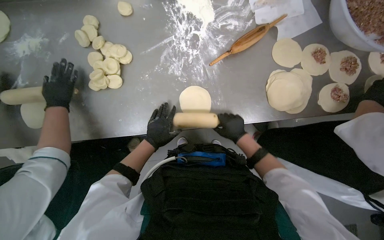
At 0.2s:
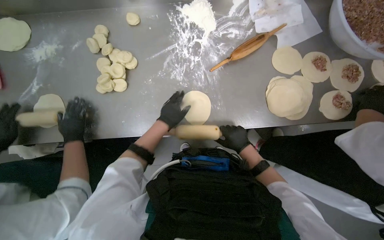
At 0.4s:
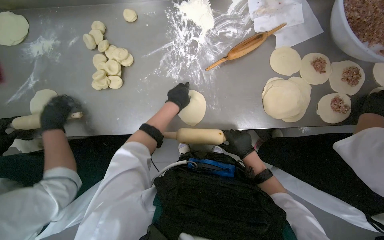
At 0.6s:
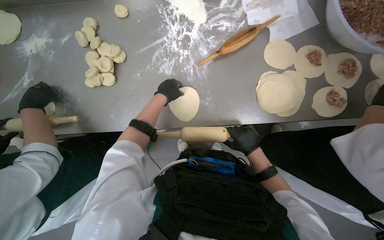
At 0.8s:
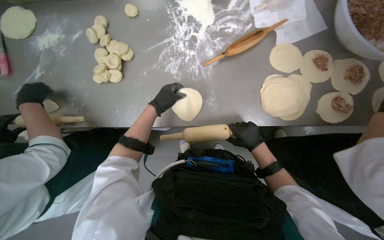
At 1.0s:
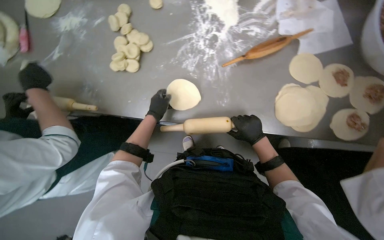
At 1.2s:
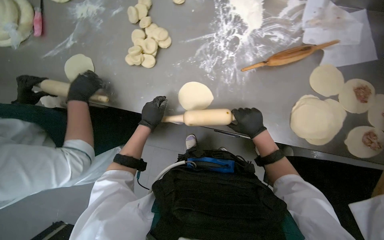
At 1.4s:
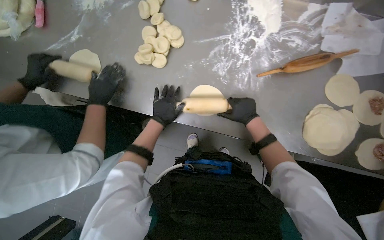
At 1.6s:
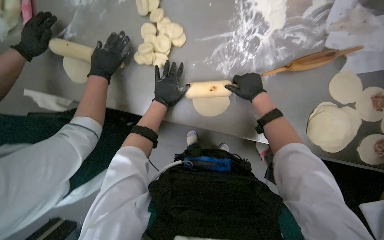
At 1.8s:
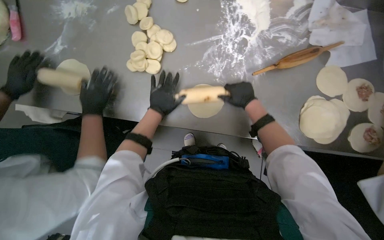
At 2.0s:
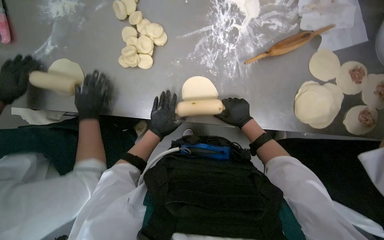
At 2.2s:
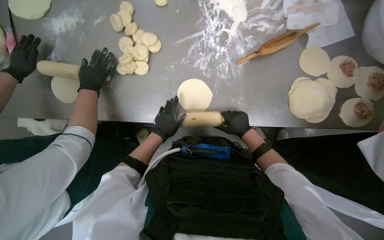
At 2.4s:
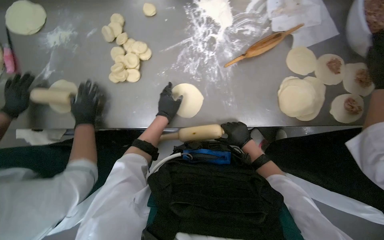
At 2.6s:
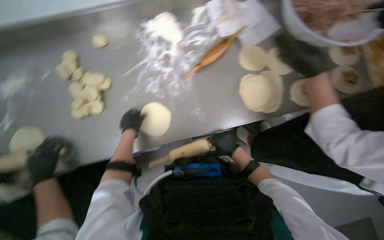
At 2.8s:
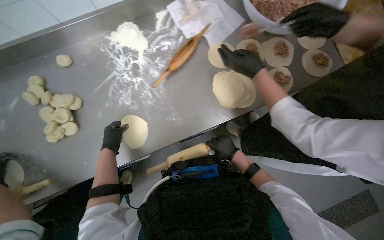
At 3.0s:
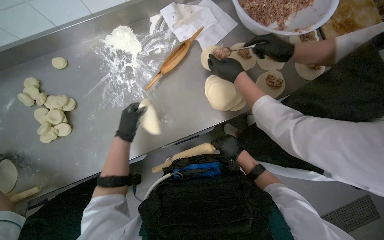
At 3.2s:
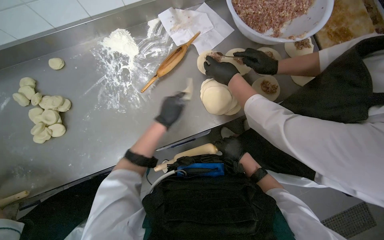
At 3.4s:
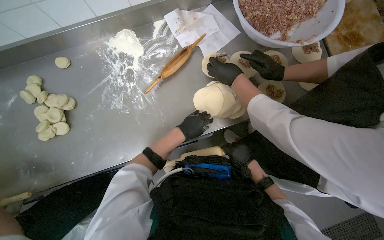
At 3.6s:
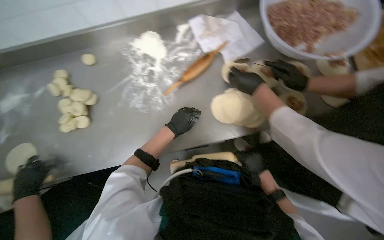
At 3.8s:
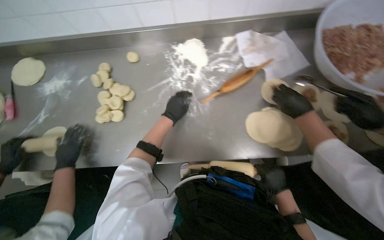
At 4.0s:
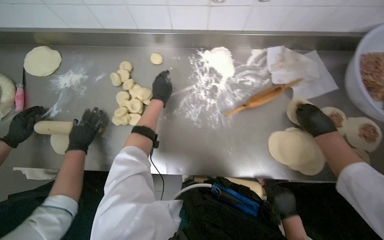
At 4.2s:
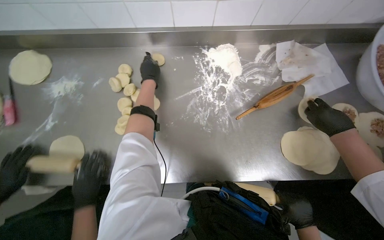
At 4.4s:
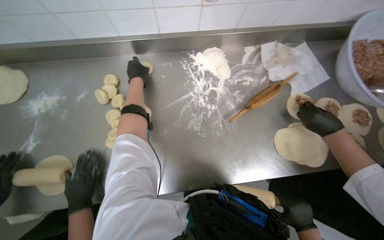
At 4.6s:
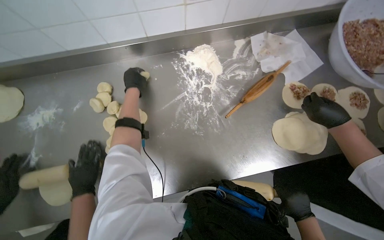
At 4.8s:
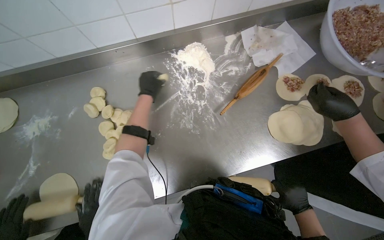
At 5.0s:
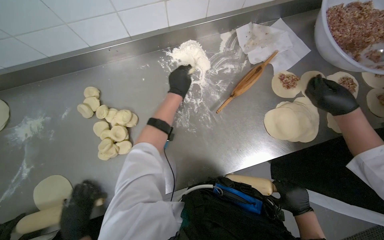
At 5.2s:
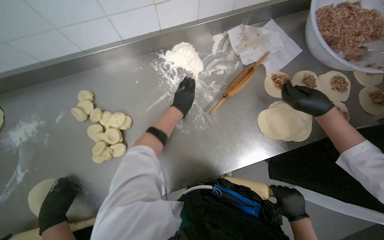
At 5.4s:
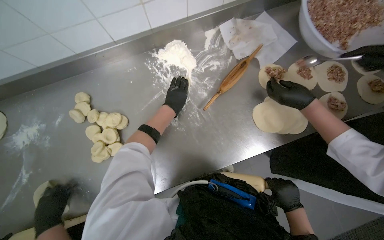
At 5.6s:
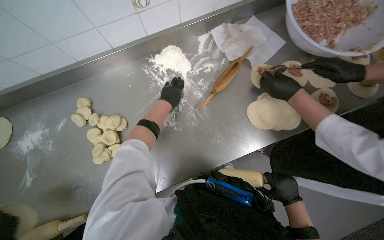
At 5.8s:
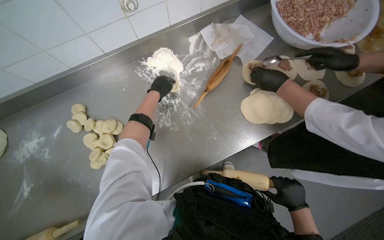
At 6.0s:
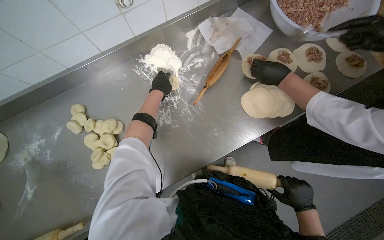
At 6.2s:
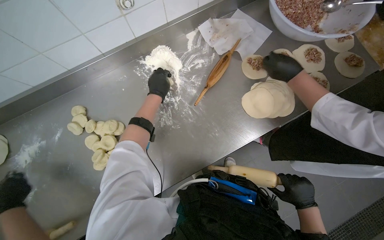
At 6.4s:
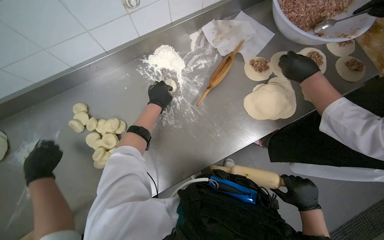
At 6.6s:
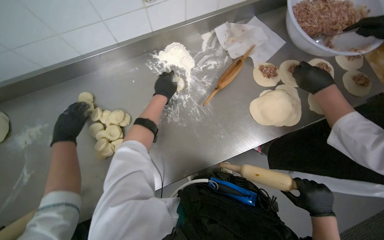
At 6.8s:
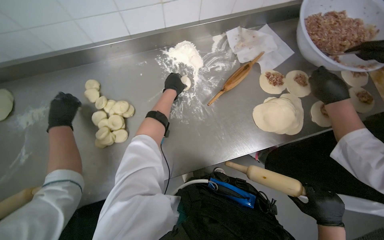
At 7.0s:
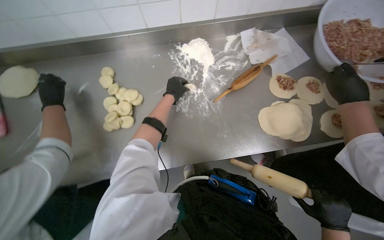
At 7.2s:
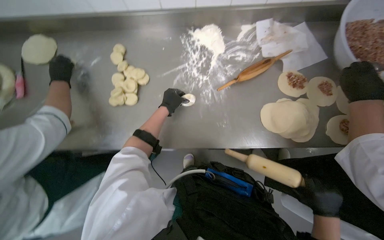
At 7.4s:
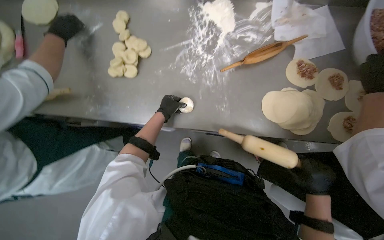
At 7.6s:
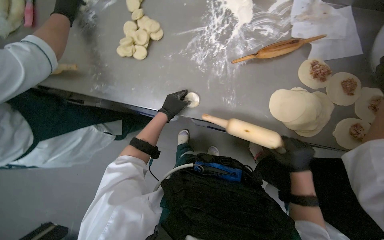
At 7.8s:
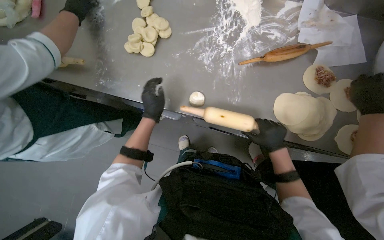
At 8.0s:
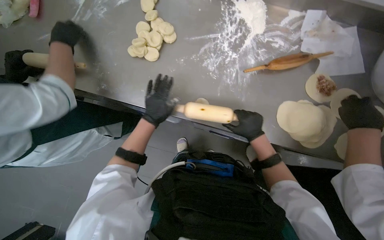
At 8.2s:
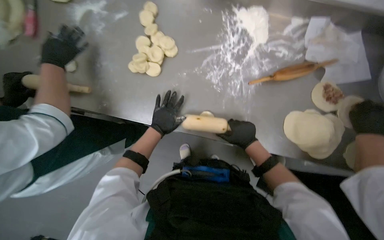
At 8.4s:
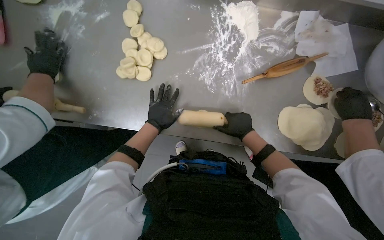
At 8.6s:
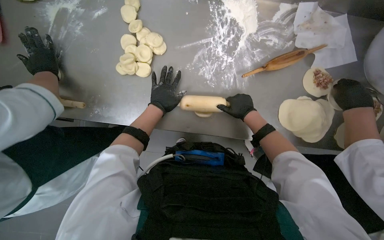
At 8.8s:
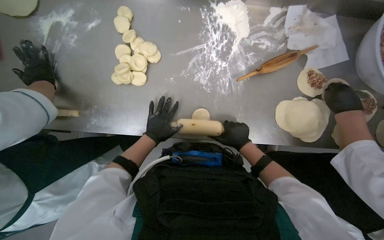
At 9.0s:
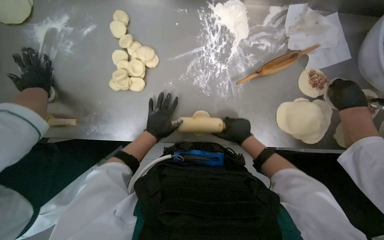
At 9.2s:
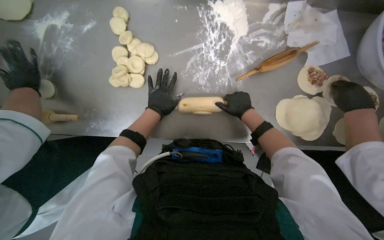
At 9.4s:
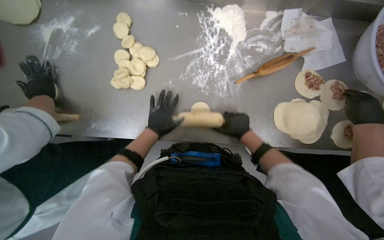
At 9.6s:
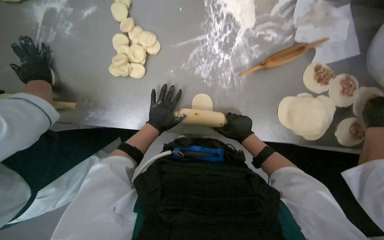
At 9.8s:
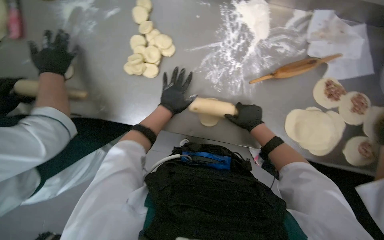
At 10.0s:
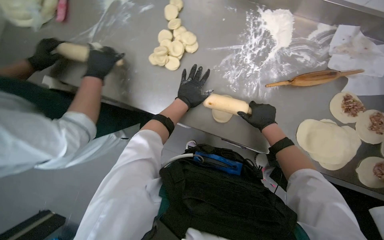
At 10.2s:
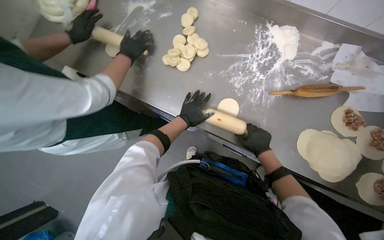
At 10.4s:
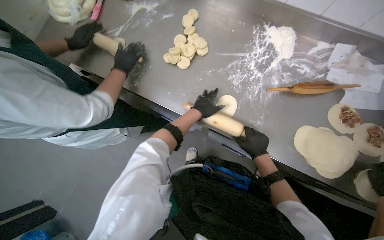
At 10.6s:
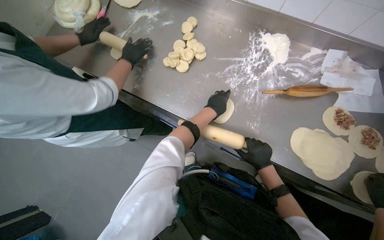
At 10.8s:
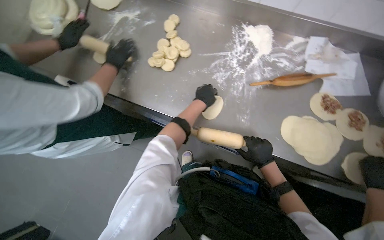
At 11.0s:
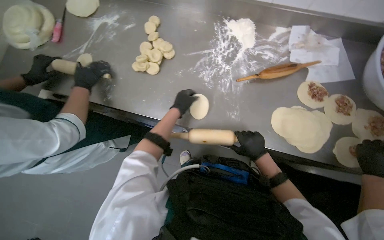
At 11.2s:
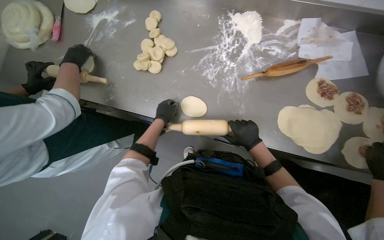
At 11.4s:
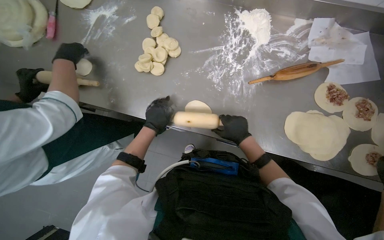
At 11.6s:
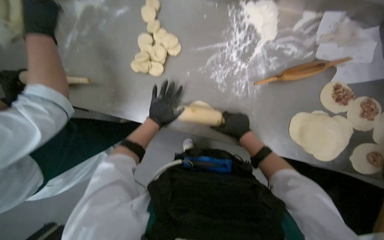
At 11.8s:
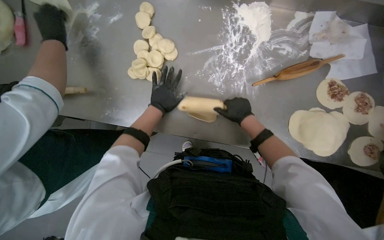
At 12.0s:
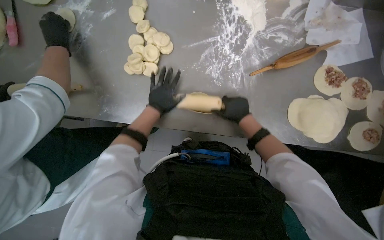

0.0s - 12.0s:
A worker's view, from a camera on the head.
Job: preparing food.
The whole recording: Rolling dough circles. The worker uses a rolling pin to flatten small dough circles on the metal table.
0.0s - 1.6s: The right hand travels up the picture by approximately 20 cm, while the left hand goes up and down the picture, about 15 cm each way, reversing 2 times.
1.6s - 3.0s: The scene rotates counterclockwise by approximately 35 degrees. The right hand goes approximately 30 cm down the picture.
3.0s - 4.4s: The right hand heads nearer to the camera, covering roughly 10 cm. The left hand goes approximately 30 cm up the picture.
4.4s - 6.0s: The left hand is displaced to the right by roughly 25 cm.
6.0s - 7.6s: The scene rotates clockwise by about 40 degrees.
7.6s - 9.0s: The right hand moves to the left and up the picture, approximately 25 cm.
9.0s - 10.4s: The right hand goes up the picture and returns, roughly 10 cm each way. The left hand travels to the right by approximately 10 cm.
10.4s - 12.0s: The right hand travels up the picture by approximately 10 cm. Meanwhile the left hand heads to the left, covering about 10 cm.

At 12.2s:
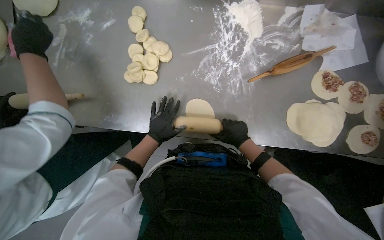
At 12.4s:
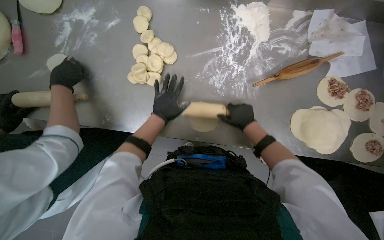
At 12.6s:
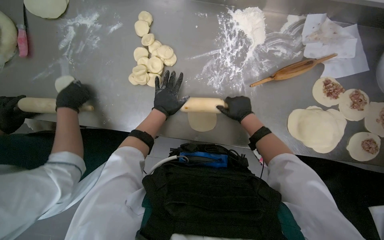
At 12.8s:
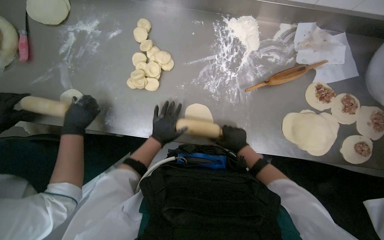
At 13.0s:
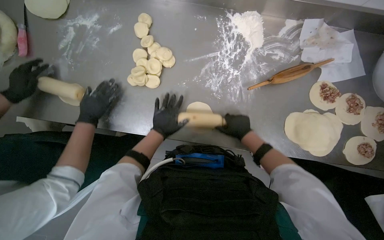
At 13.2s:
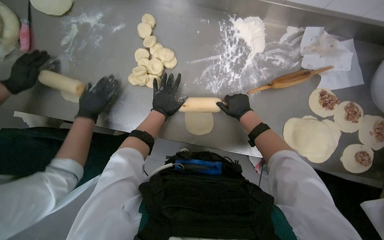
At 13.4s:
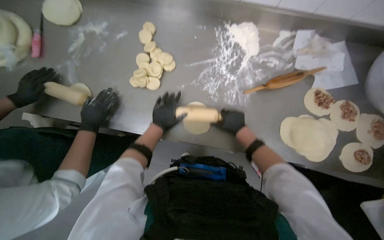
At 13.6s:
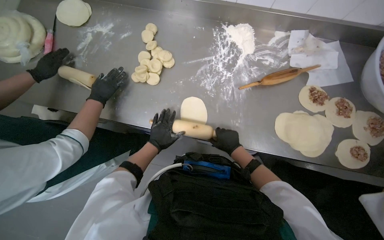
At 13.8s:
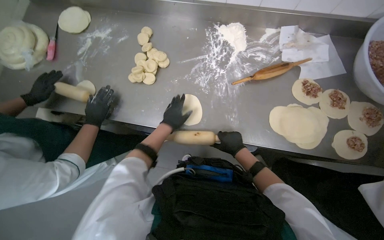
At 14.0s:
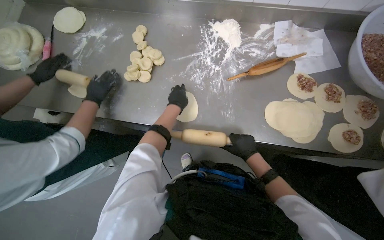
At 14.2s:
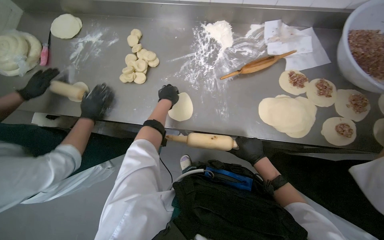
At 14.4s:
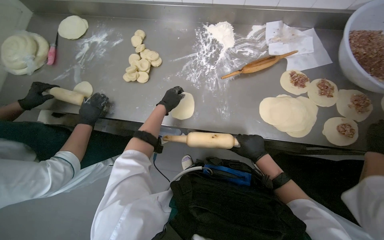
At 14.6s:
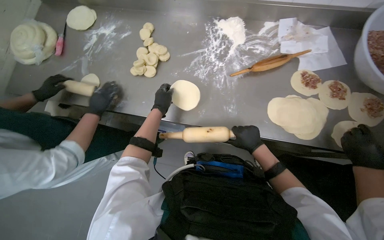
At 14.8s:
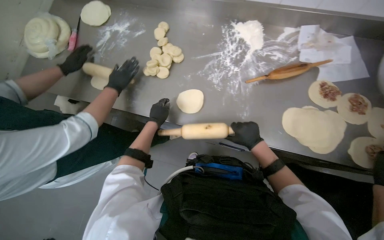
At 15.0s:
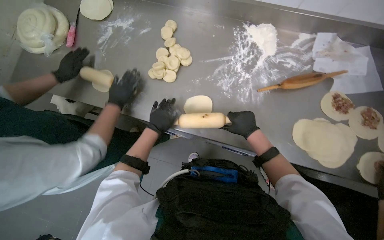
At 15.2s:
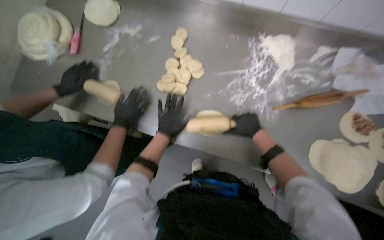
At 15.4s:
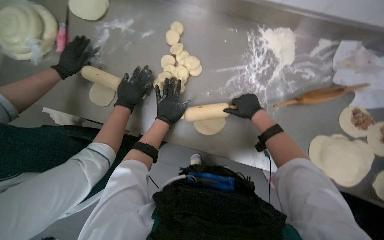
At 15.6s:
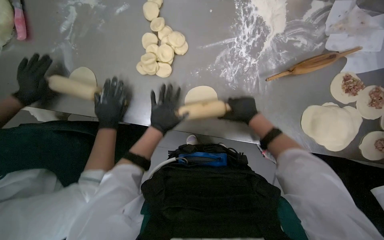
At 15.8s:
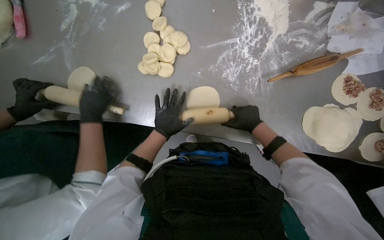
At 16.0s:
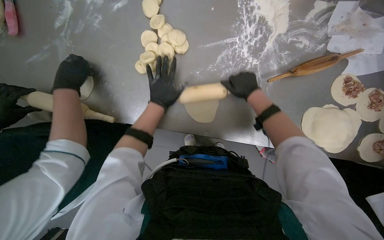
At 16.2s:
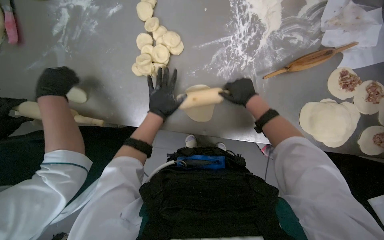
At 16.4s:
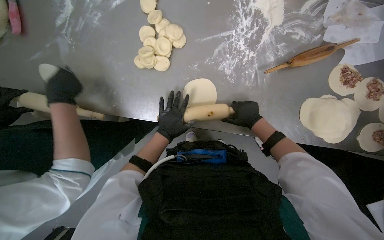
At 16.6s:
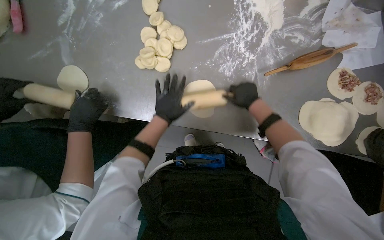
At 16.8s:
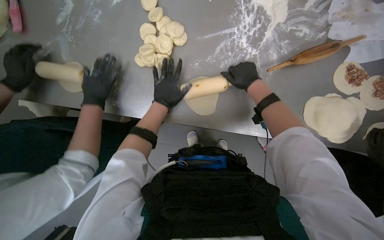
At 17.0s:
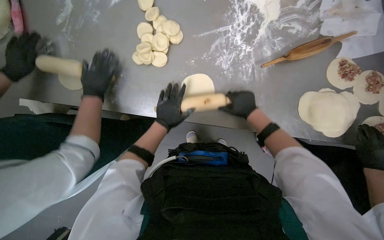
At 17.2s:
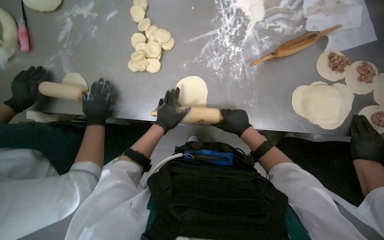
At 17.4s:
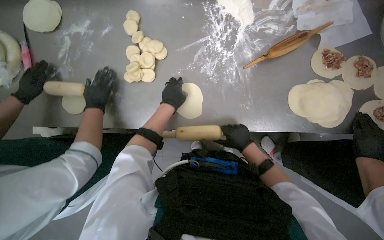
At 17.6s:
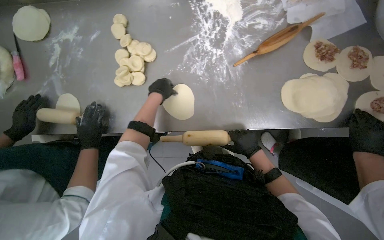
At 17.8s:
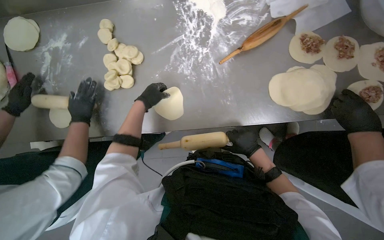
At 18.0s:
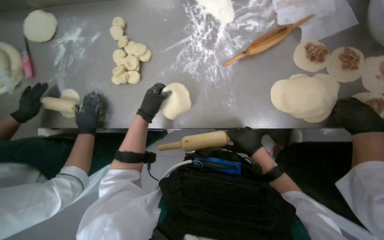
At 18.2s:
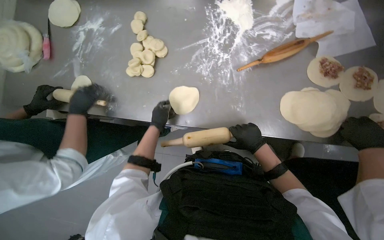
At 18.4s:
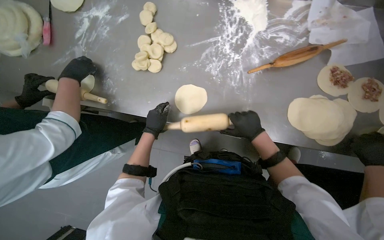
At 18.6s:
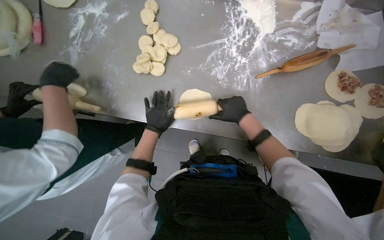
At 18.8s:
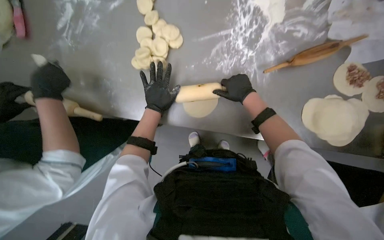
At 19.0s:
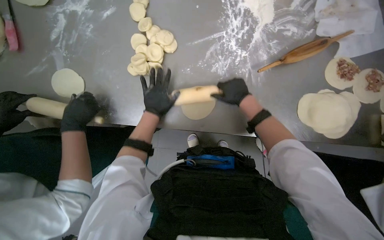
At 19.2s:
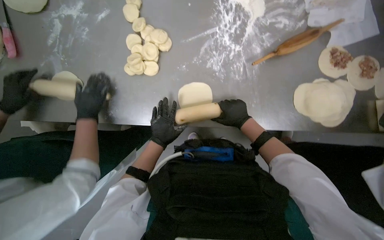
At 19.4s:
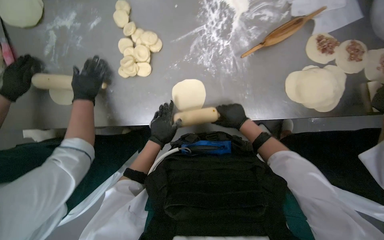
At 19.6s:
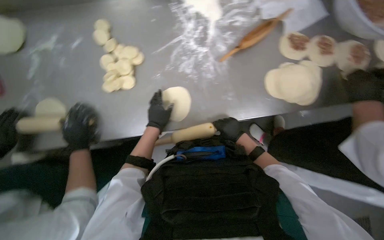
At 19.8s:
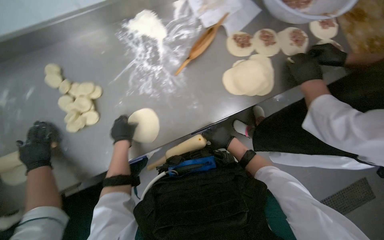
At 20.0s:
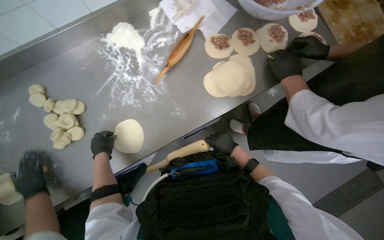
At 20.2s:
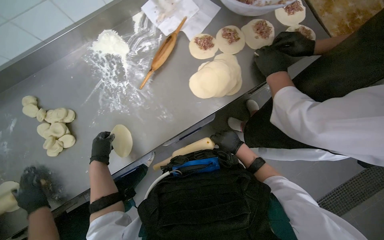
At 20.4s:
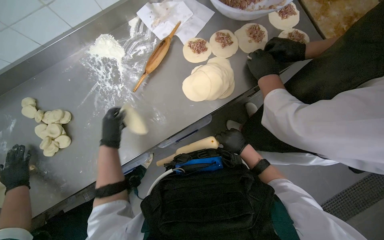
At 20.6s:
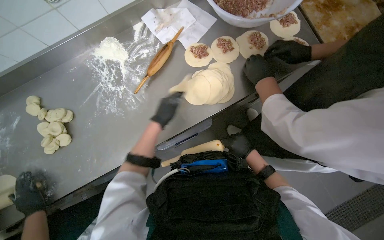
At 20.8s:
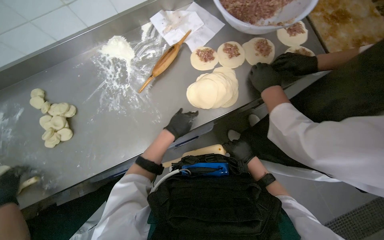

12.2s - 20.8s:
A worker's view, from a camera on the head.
Job: preparing food.
The whole recording: Rolling dough circles. The worker uses a rolling pin to flatten small dough circles on the metal table.
12.2s - 13.6s: The left hand goes up and down the picture, about 15 cm each way, reversing 3 times. The right hand swings up and down the picture, roughly 15 cm each way, with 3 reversals.
13.6s - 15.0s: The right hand travels up the picture by approximately 10 cm. The left hand goes up the picture and returns, approximately 15 cm each way.
15.0s - 16.6s: The right hand swings up and down the picture, some 15 cm each way, with 2 reversals.
16.6s - 18.0s: The right hand shifts some 20 cm down the picture. Meanwhile the left hand reaches some 10 cm up the picture, then returns.
18.0s - 19.4s: The right hand shifts approximately 10 cm up the picture. Meanwhile the left hand swings up and down the picture, roughly 10 cm each way, with 2 reversals.
